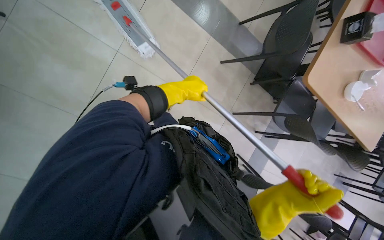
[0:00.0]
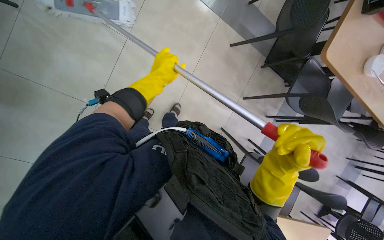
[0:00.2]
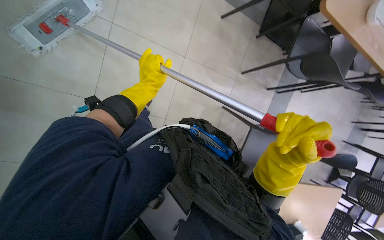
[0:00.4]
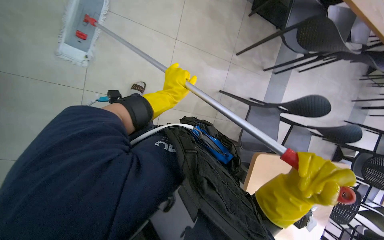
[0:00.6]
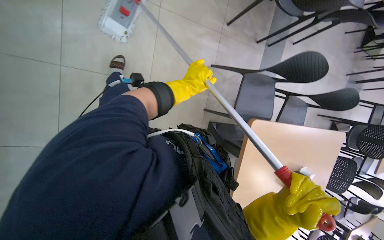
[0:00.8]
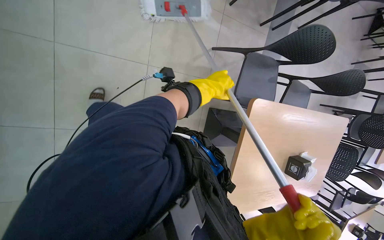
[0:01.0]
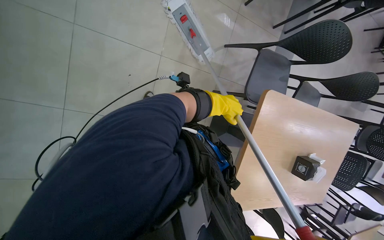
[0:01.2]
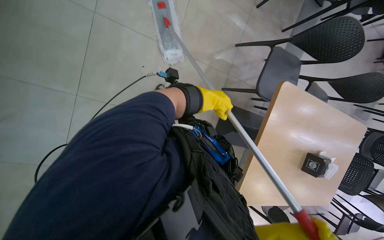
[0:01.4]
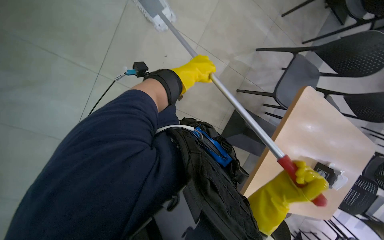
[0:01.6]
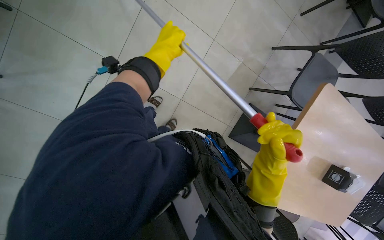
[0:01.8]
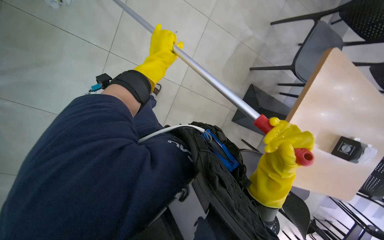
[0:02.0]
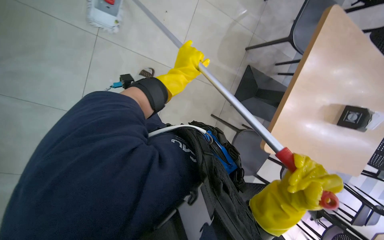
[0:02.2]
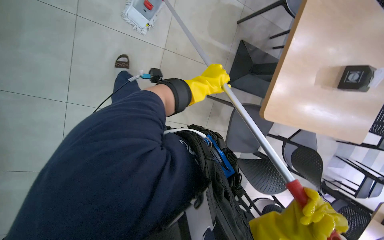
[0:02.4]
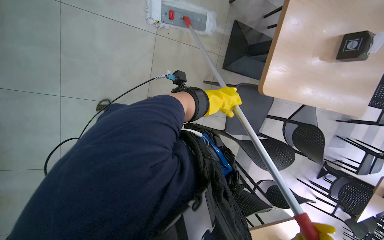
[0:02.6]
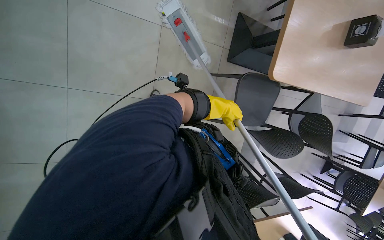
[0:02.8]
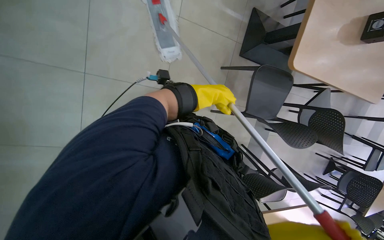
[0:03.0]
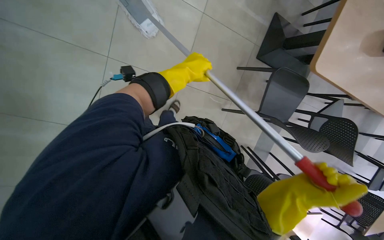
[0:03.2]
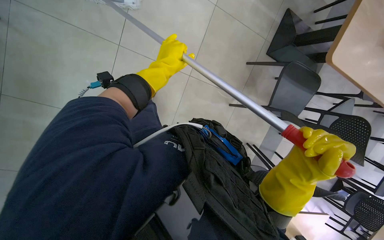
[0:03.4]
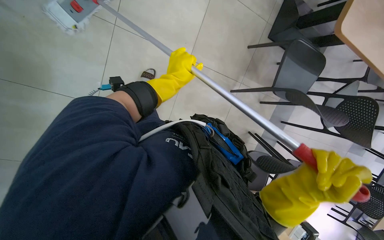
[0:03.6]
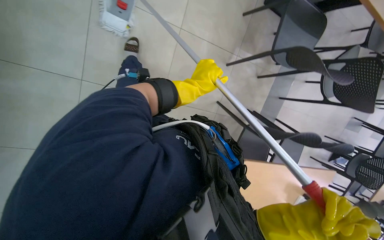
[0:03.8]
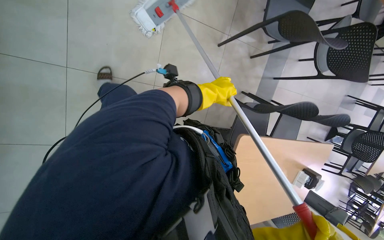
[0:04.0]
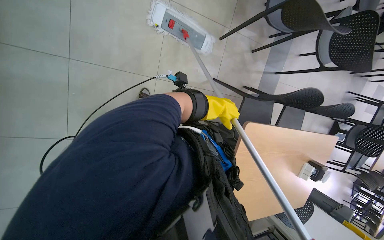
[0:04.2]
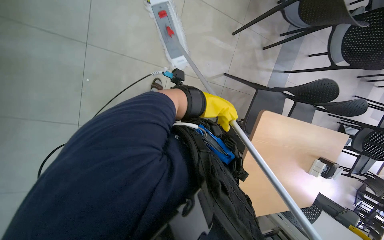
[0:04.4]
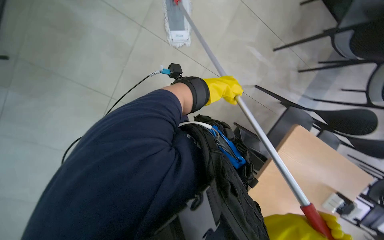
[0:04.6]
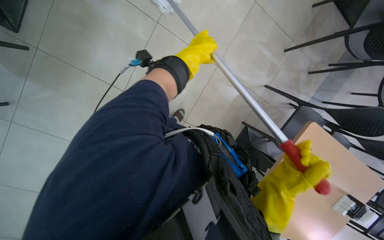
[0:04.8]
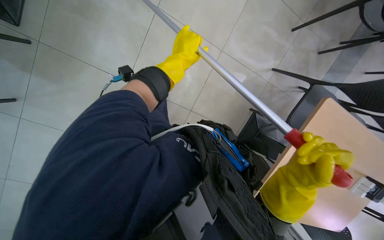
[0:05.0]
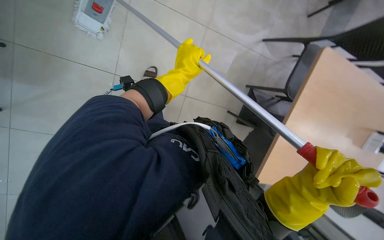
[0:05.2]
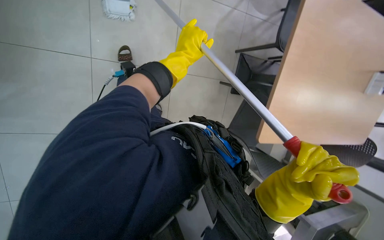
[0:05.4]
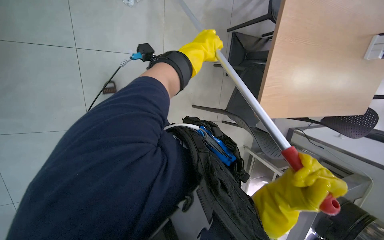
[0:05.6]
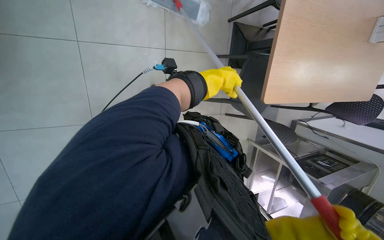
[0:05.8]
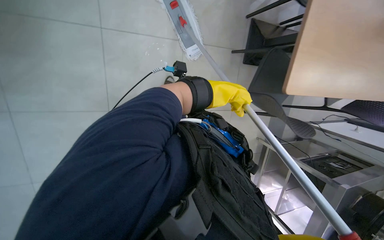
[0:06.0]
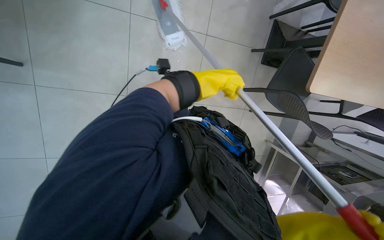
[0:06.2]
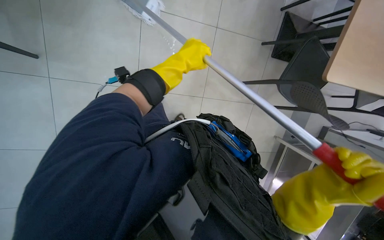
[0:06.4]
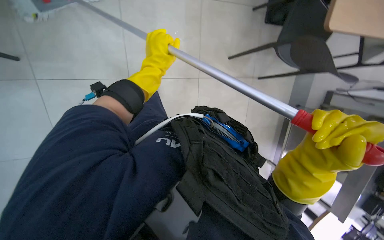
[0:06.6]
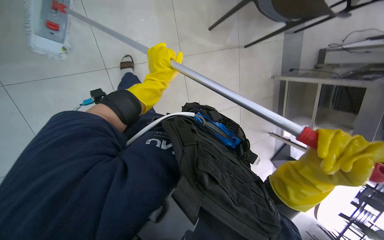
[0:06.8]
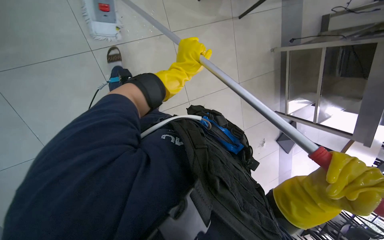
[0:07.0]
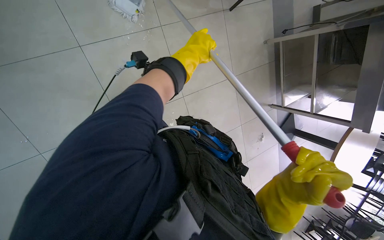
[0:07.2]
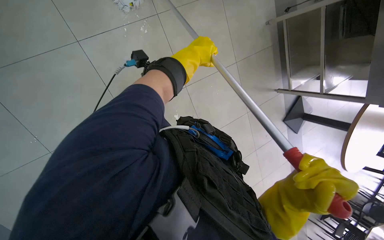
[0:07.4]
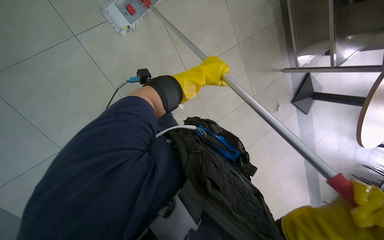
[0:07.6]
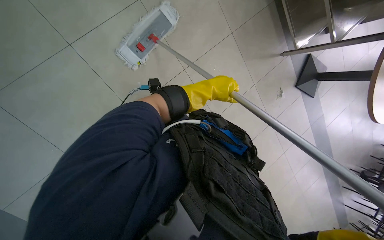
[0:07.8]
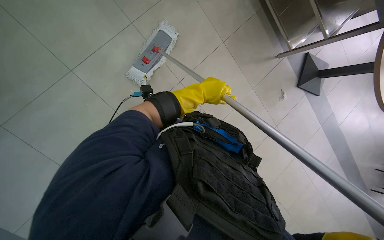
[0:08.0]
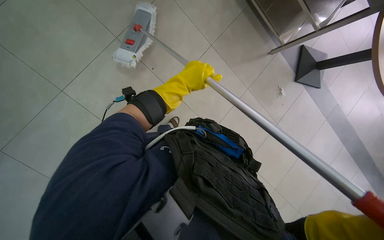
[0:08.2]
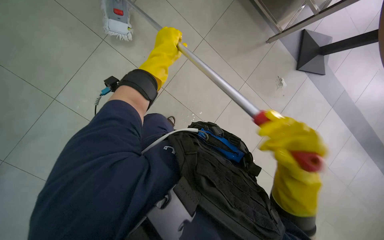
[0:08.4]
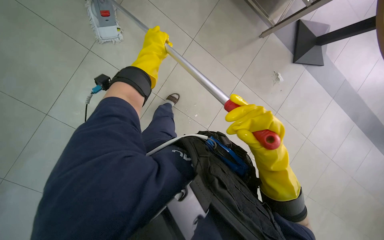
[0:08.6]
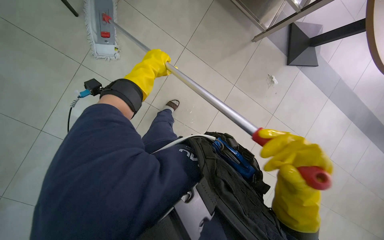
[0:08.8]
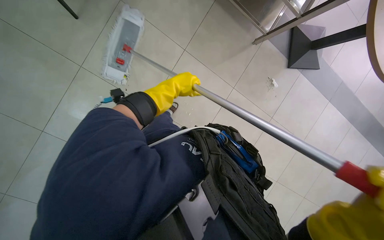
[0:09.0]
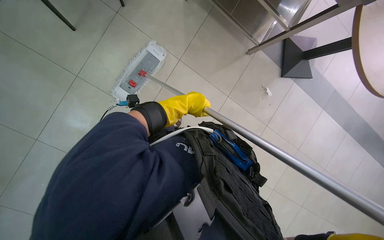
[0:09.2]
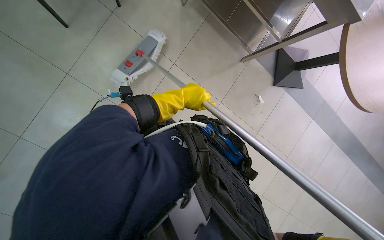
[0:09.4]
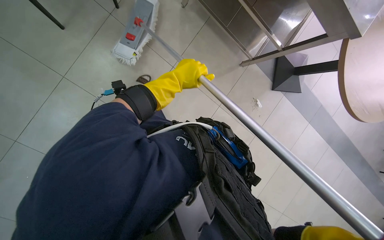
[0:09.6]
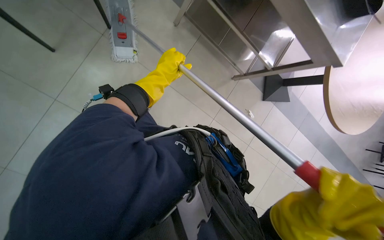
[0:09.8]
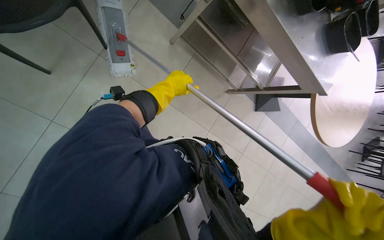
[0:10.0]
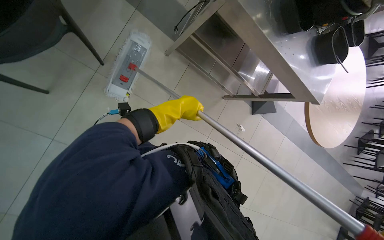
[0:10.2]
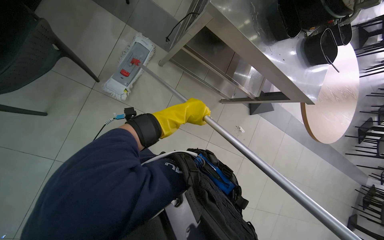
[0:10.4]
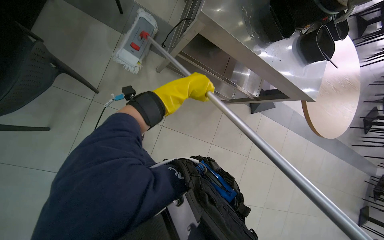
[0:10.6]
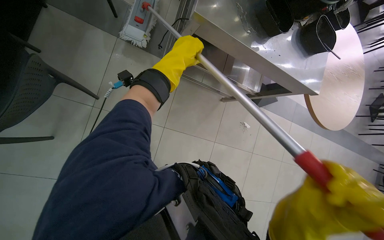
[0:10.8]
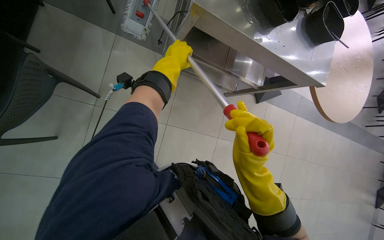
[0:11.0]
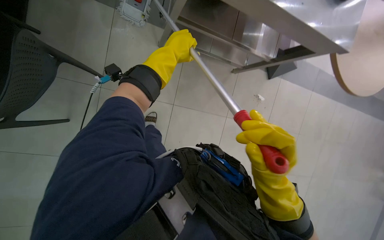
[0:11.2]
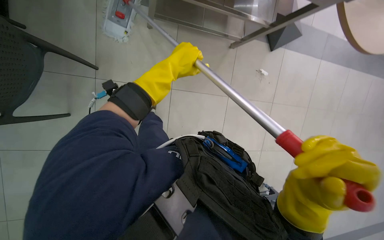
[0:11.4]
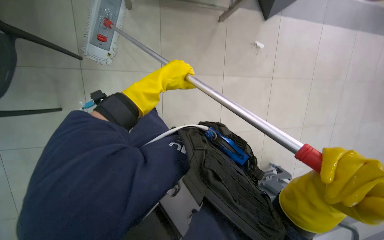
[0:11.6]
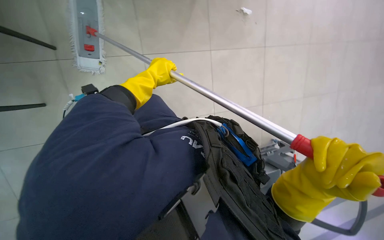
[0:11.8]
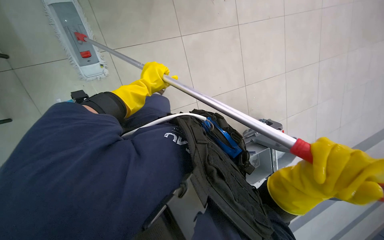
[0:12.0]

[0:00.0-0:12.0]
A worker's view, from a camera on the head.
Job: mopping floor.
The whole recording: Mopping cafeteria floor. The worker mops the cafeteria floor with a flat mop.
0:00.0 to 0:01.6: The head travels about 80 cm.
0:01.6 to 0:03.0: The camera travels roughly 50 cm.
0:03.0 to 0:04.4: The camera travels about 70 cm.
0:04.4 to 0:06.0: The view pans to the left by approximately 15 degrees. The left hand moves roughly 30 cm to the left and comes back.
0:06.0 to 0:07.6: The camera pitches downward, by roughly 15 degrees. The left hand travels to the left by approximately 25 cm.
0:09.0 to 0:10.4: The view tilts approximately 15 degrees upward.
0:10.4 to 0:12.0: The camera pitches downward, by approximately 20 degrees. The left hand goes approximately 10 cm to the left.

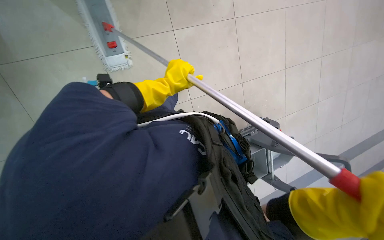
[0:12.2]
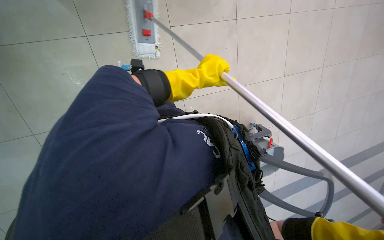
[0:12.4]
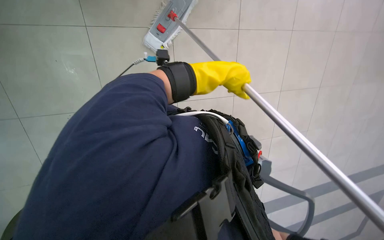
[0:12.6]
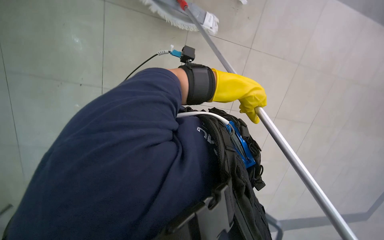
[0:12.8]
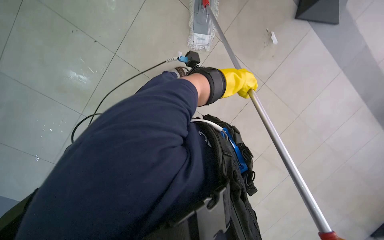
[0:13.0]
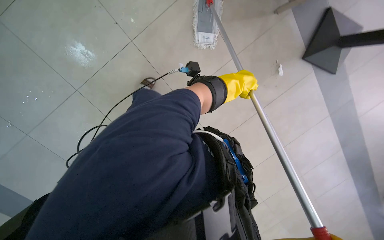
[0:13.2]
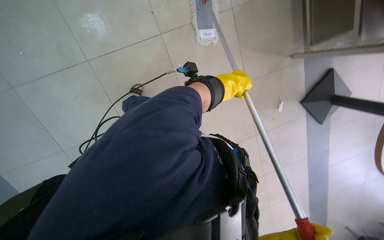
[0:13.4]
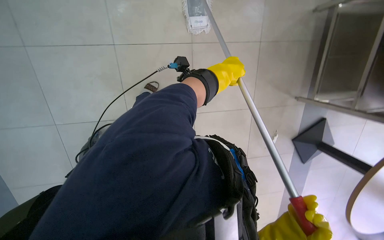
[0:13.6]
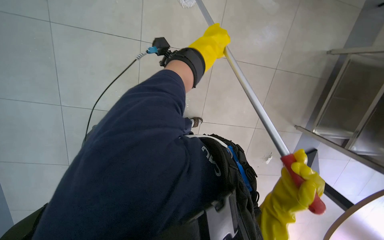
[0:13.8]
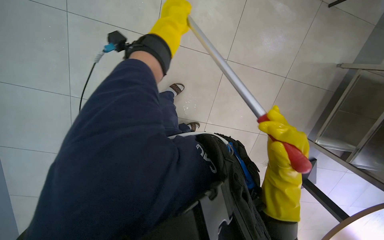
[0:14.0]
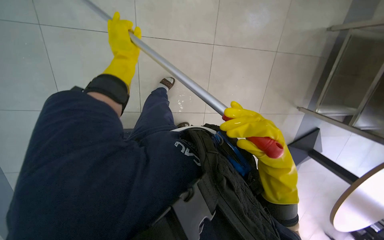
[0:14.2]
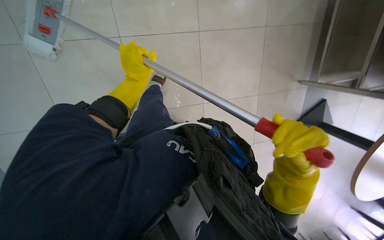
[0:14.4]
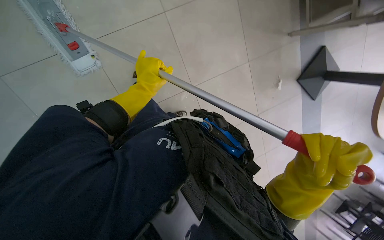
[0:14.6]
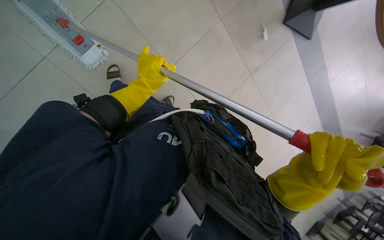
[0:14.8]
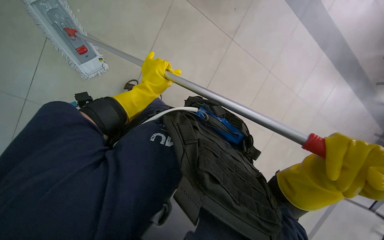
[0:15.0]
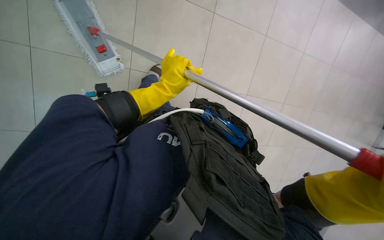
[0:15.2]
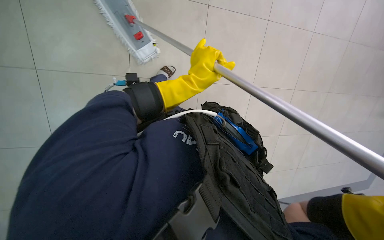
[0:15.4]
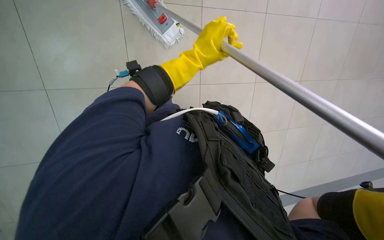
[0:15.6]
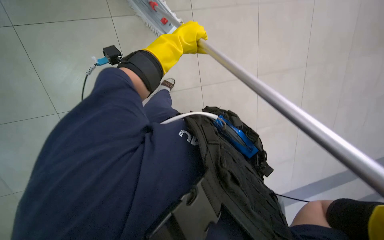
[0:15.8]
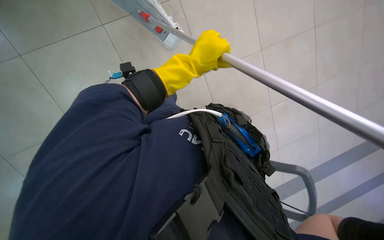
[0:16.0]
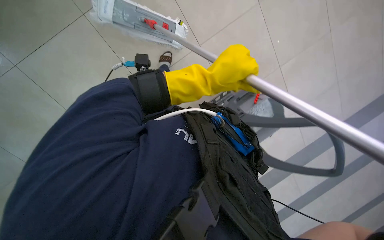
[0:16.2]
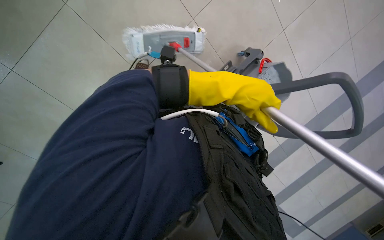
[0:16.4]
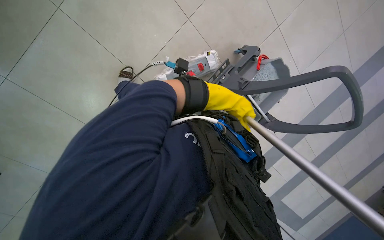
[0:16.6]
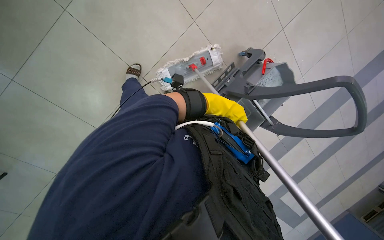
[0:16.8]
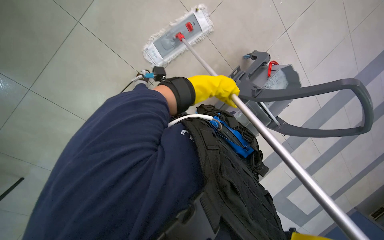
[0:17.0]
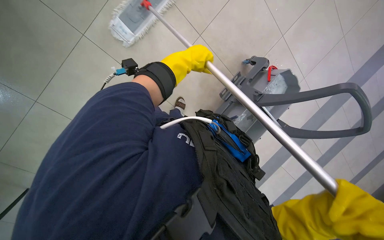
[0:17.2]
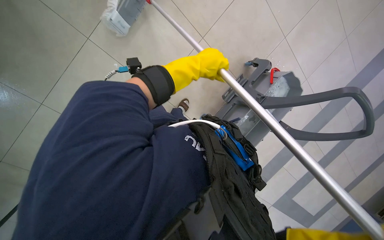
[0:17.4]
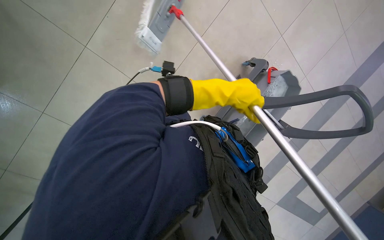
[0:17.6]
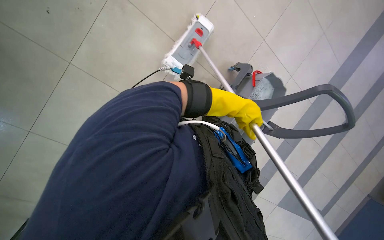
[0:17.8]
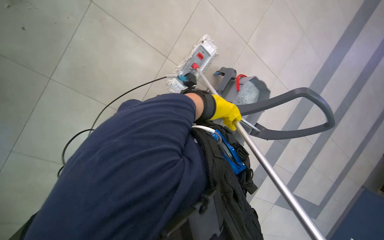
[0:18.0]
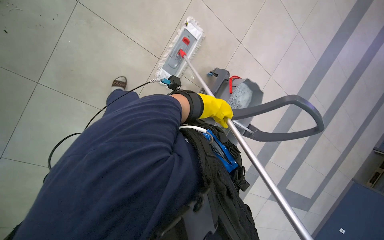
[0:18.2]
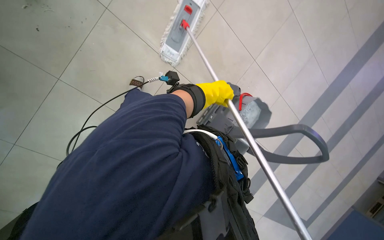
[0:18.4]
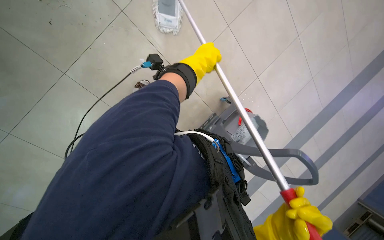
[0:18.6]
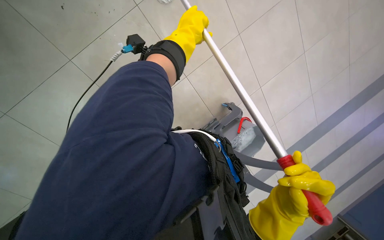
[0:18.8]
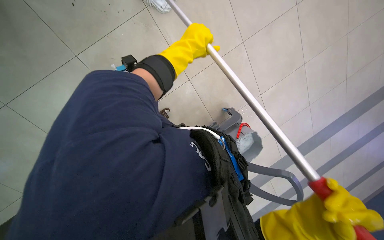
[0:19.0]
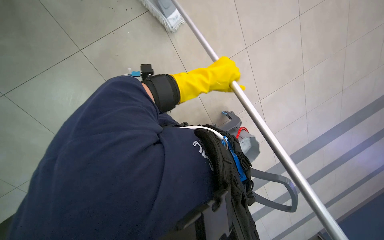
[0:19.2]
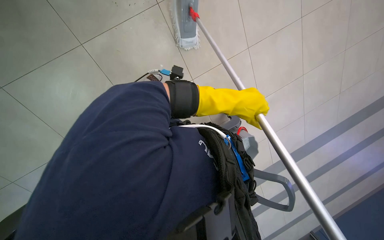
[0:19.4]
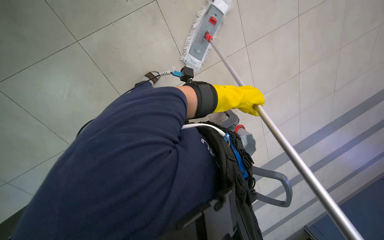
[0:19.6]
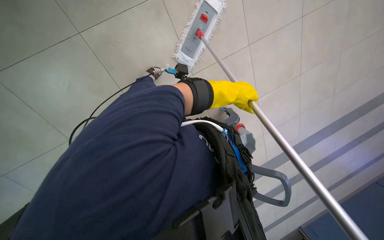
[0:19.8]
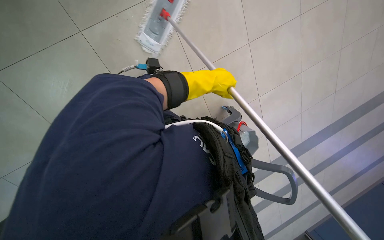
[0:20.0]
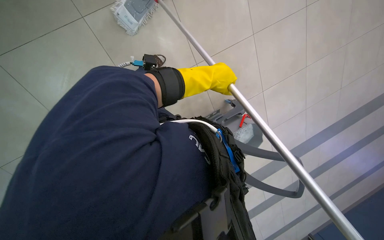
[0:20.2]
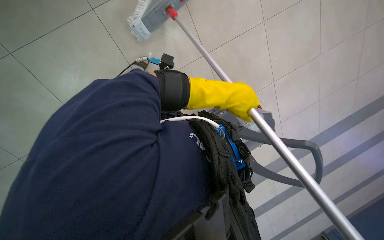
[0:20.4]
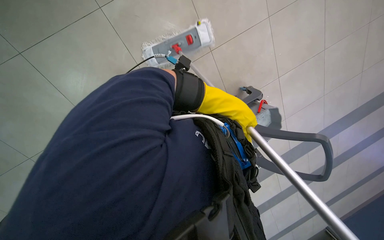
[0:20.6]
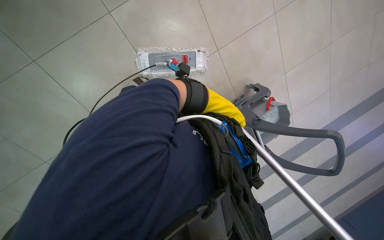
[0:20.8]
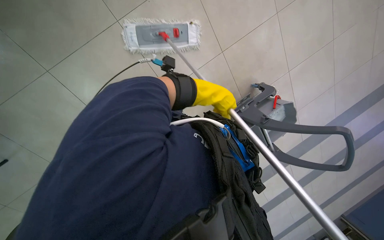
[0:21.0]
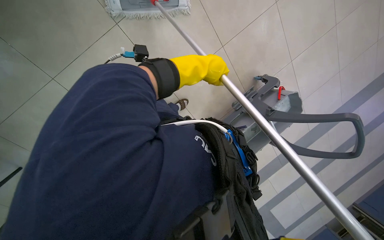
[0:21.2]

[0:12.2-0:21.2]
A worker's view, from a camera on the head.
Job: mopping floor.
The whole recording: Mopping cafeteria floor. The worker mops the cafeteria floor with a flat mop.
0:12.2 to 0:13.8: The left hand travels to the right by about 10 cm.
0:13.8 to 0:15.2: The head travels roughly 90 cm.
0:15.2 to 0:16.6: The left hand goes about 15 cm to the right and farther from the camera.
0:16.6 to 0:18.2: The left hand goes nearer to the camera and returns, roughly 15 cm each way.
0:18.2 to 0:19.8: The left hand moves nearer to the camera, approximately 15 cm, and reaches some 20 cm up the picture, then returns.
